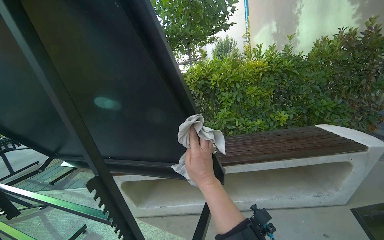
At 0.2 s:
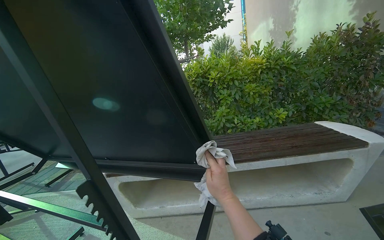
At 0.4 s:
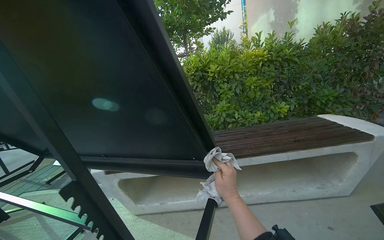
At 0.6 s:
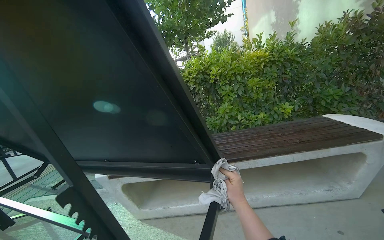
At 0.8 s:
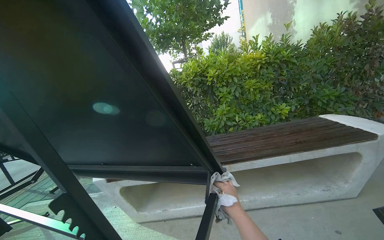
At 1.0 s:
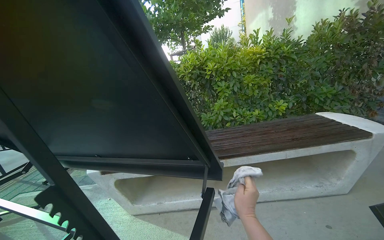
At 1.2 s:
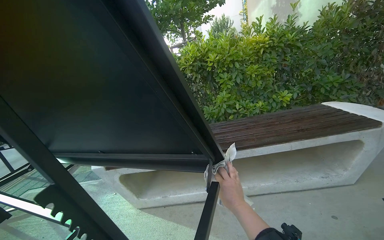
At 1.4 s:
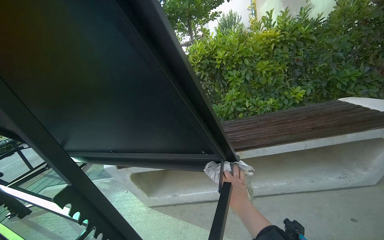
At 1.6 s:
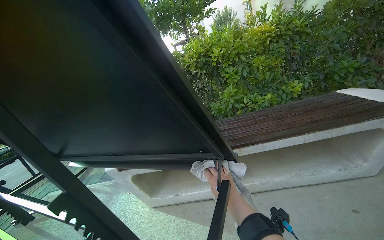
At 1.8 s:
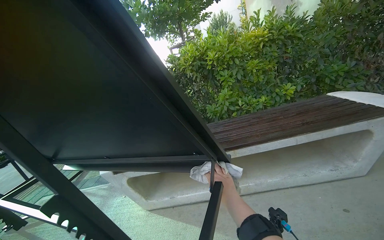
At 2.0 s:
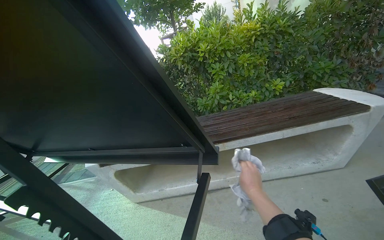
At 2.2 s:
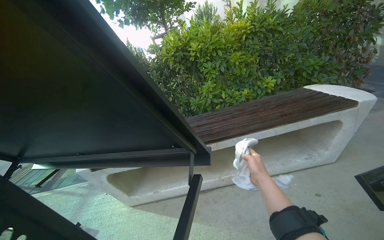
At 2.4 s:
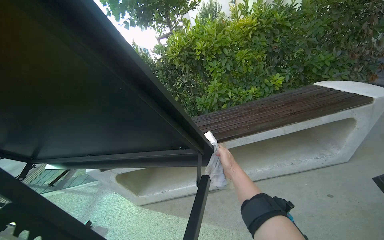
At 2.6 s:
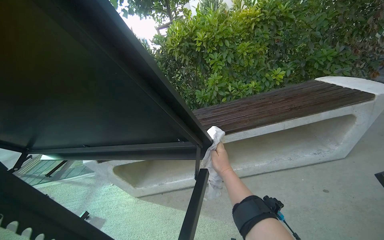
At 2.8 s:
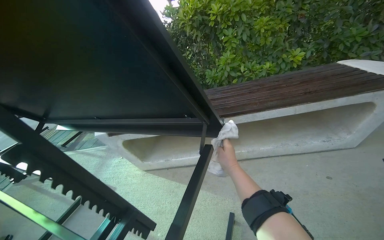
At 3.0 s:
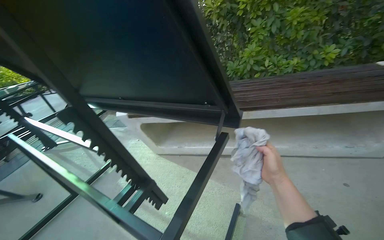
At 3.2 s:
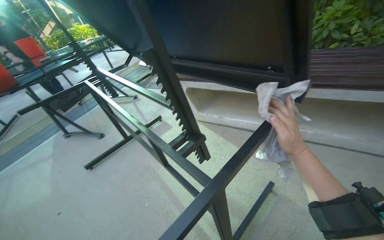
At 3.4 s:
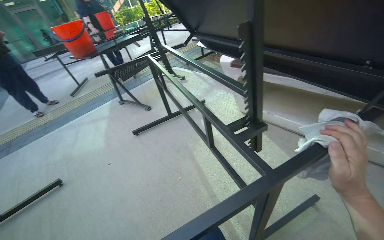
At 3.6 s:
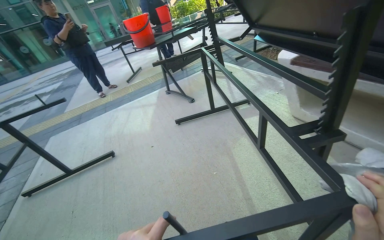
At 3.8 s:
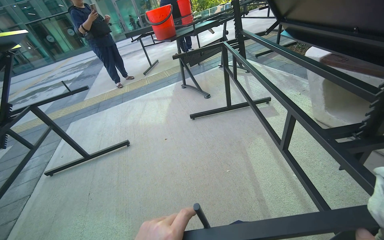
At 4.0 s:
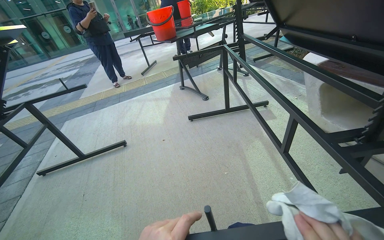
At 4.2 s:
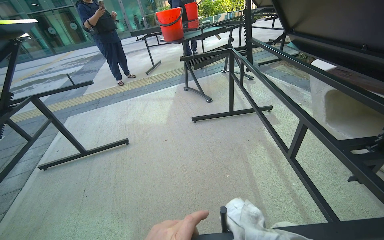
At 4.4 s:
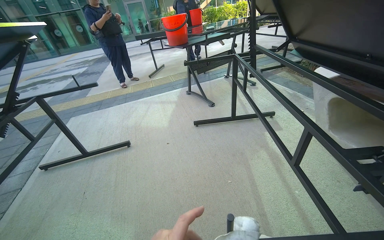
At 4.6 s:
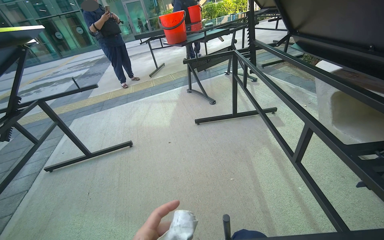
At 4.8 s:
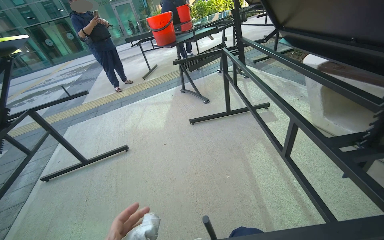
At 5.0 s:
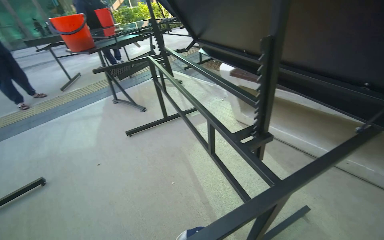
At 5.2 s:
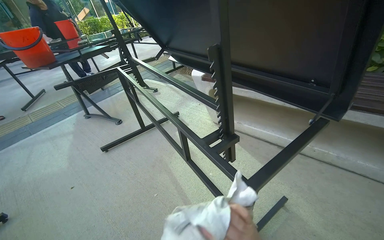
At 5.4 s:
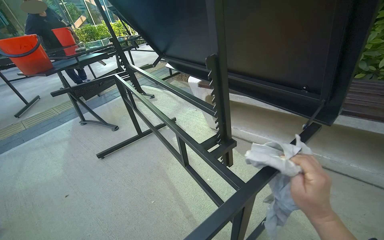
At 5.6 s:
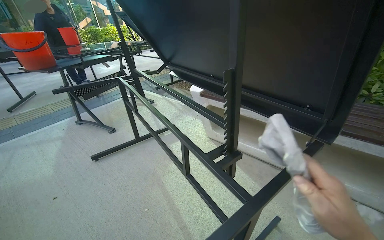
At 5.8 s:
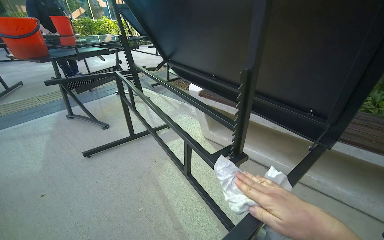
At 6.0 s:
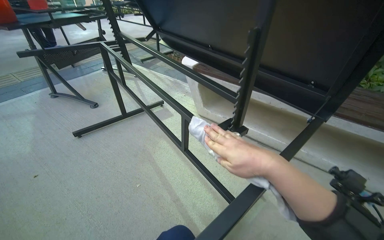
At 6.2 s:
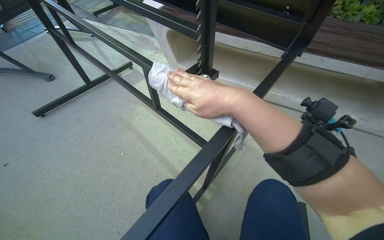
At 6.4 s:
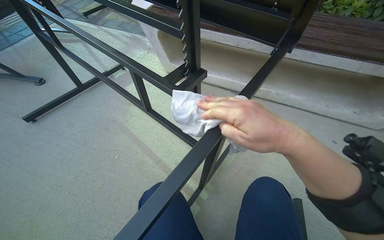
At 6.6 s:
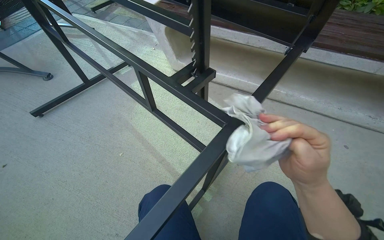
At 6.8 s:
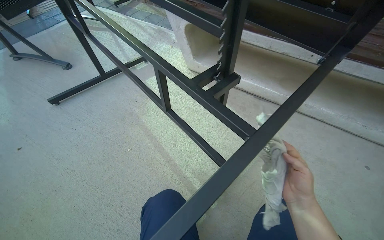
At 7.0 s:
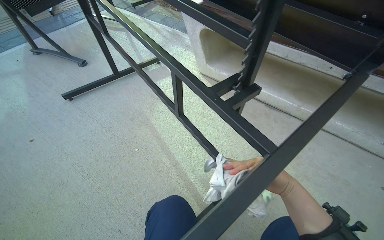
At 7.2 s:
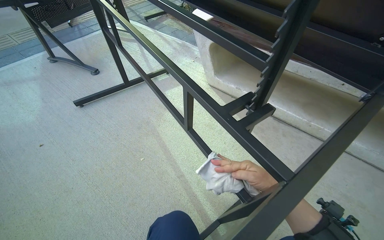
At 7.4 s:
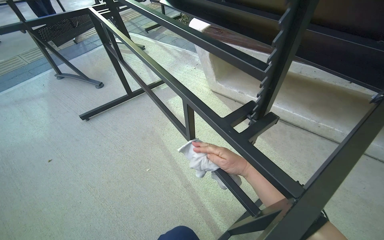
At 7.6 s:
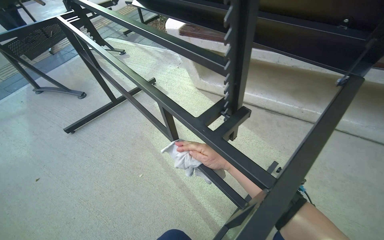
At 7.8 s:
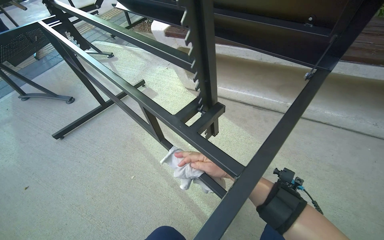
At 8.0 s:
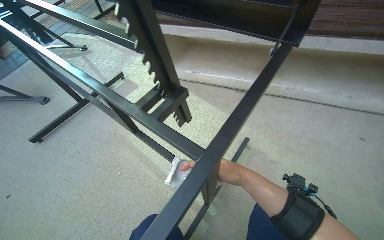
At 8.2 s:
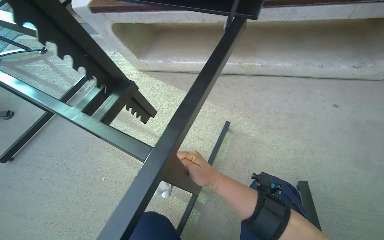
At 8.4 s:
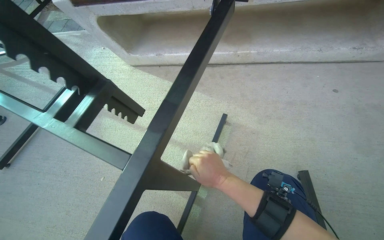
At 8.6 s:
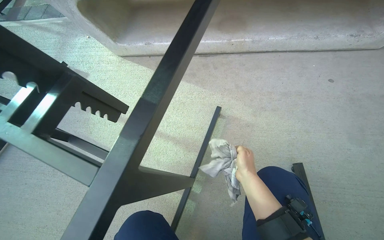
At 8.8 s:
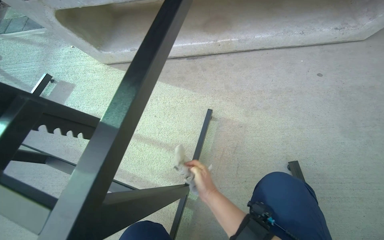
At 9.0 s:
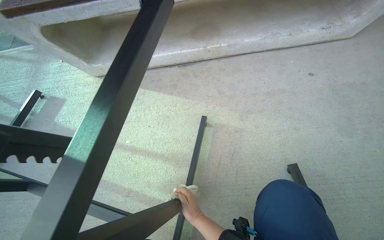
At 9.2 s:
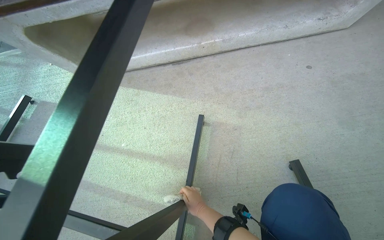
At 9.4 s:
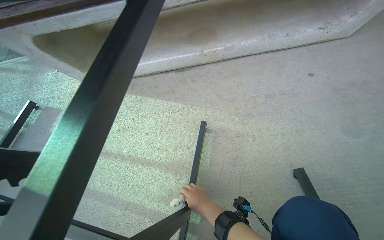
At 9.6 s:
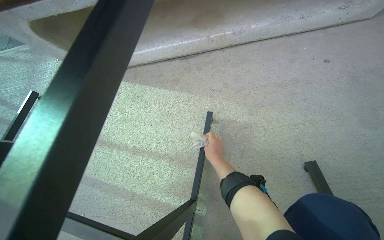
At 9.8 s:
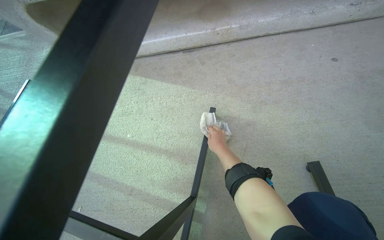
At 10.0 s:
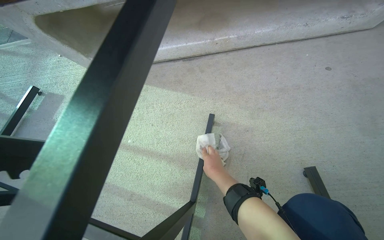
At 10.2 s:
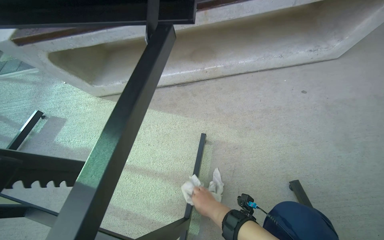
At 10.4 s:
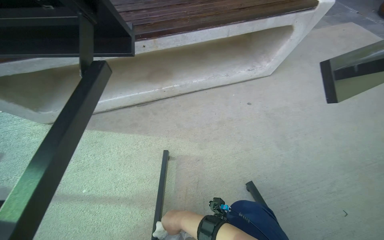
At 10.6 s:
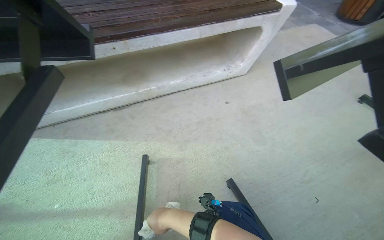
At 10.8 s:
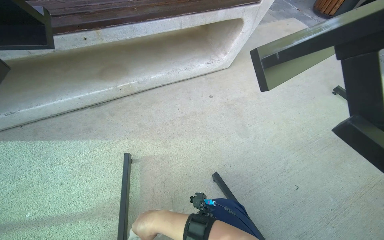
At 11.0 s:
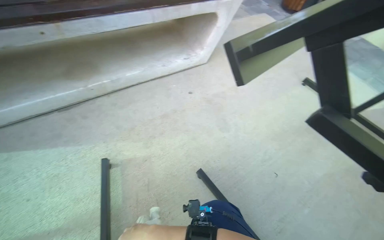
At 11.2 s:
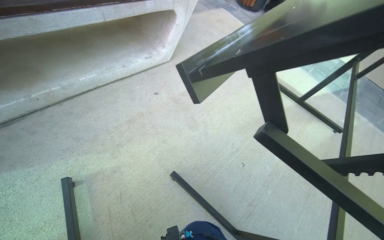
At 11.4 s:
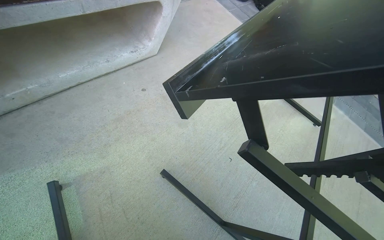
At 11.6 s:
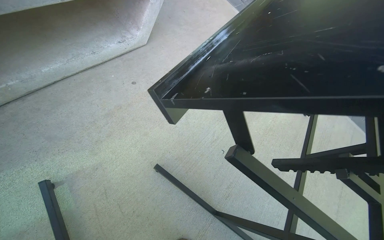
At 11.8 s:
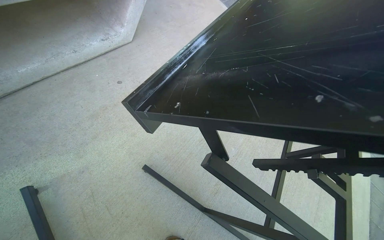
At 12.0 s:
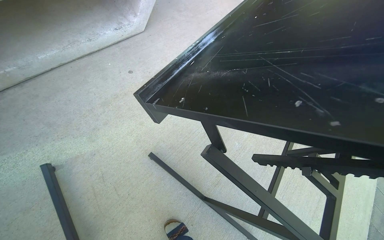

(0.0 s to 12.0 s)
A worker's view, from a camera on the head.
Job: wiping surfaces.
The whole recording: Wiping outdoor table frame. The worker wipes the frames of several outdoor tables with a cloth.
0.0 s - 1.6 s: The right hand moves down the picture, approximately 15 cm.
1.6 s - 3.0 s: The camera pitches downward, by some 15 degrees. The right hand moves left and right over some 10 cm, changing direction 2 times.
3.0 s - 4.4 s: The wearer's head swings some 50 degrees to the left. The view tilts some 15 degrees downward.
4.4 s - 6.0 s: The head rotates approximately 40 degrees to the right.
6.0 s - 7.6 s: The right hand moves farther from the camera, approximately 20 cm, and goes up the picture and returns, about 5 cm each way.
7.6 s - 9.0 s: The head rotates approximately 35 degrees to the right. The view tips downward by approximately 15 degrees.
9.0 s - 10.4 s: The view tips upward by approximately 10 degrees. The right hand moves some 20 cm up the picture and comes back.

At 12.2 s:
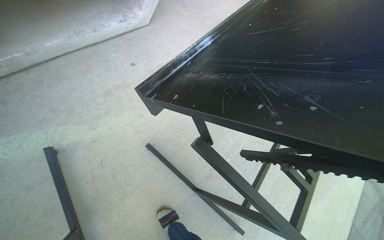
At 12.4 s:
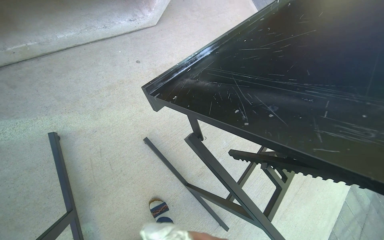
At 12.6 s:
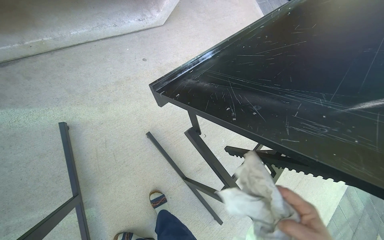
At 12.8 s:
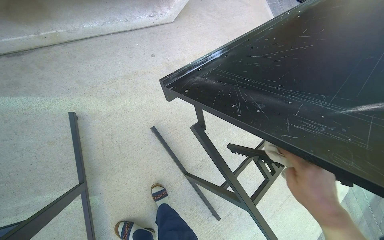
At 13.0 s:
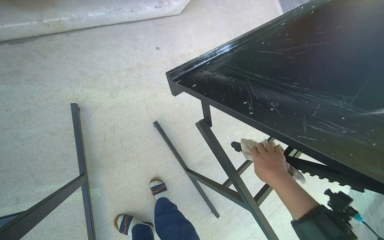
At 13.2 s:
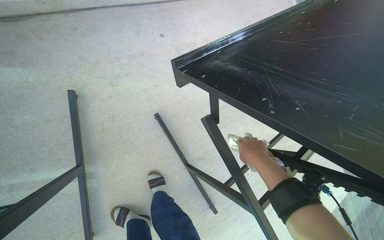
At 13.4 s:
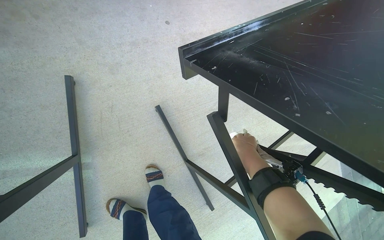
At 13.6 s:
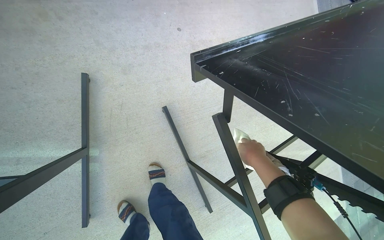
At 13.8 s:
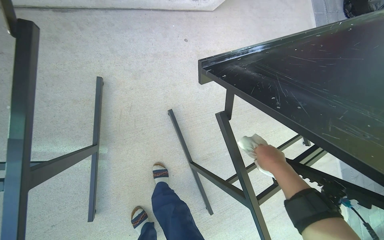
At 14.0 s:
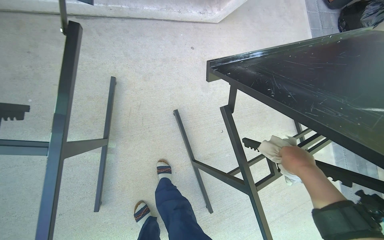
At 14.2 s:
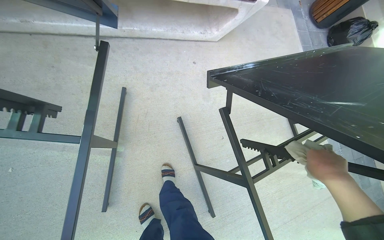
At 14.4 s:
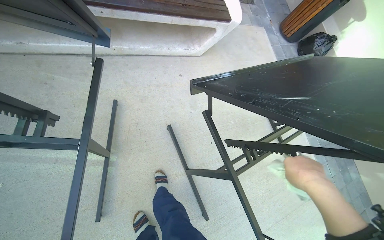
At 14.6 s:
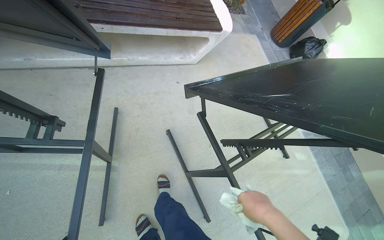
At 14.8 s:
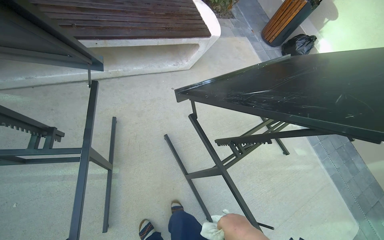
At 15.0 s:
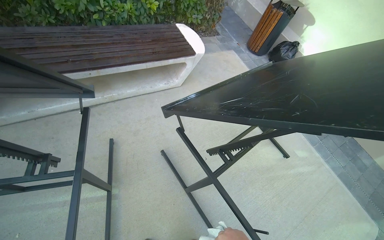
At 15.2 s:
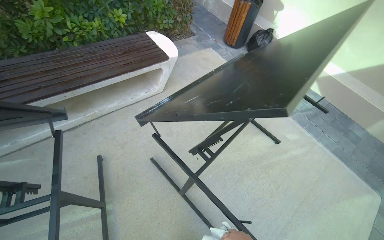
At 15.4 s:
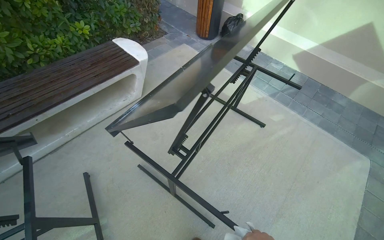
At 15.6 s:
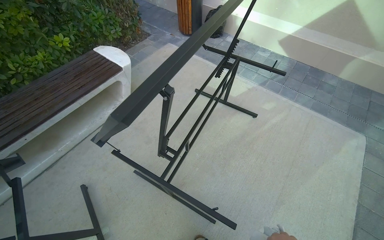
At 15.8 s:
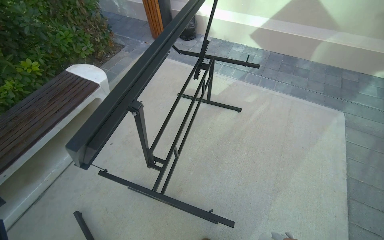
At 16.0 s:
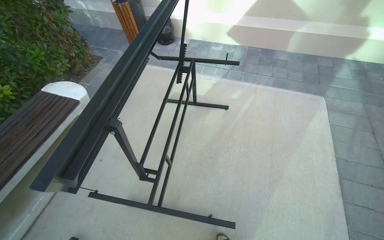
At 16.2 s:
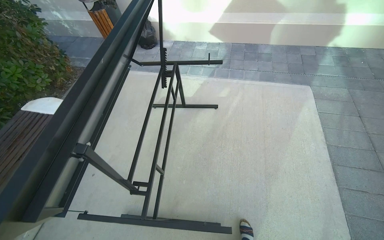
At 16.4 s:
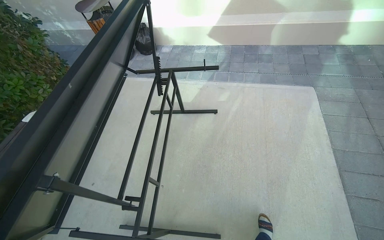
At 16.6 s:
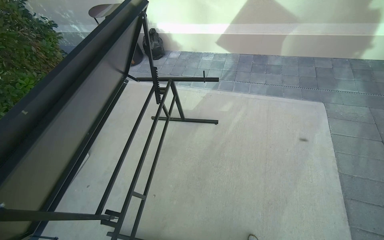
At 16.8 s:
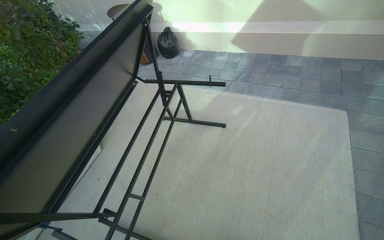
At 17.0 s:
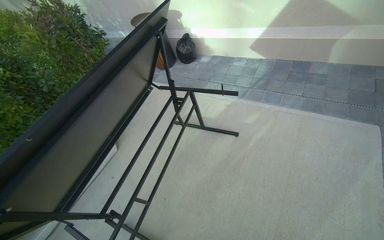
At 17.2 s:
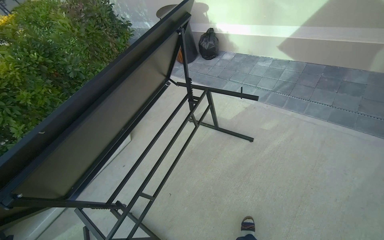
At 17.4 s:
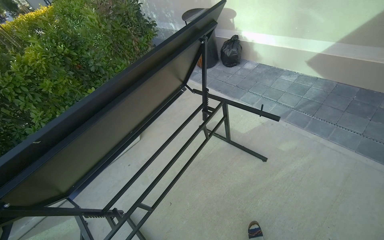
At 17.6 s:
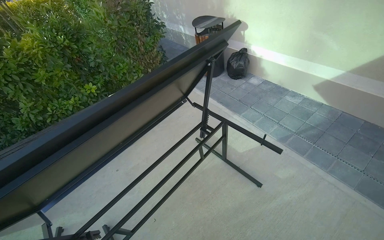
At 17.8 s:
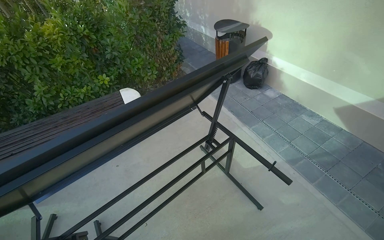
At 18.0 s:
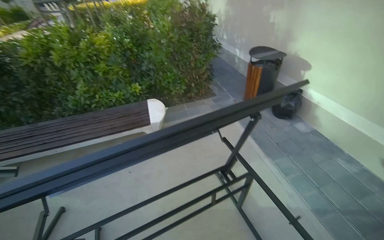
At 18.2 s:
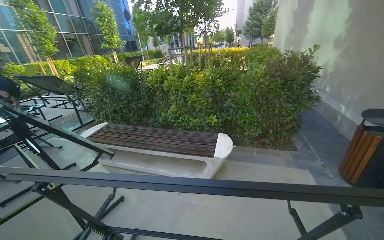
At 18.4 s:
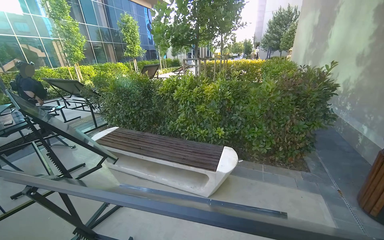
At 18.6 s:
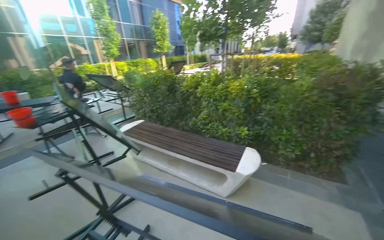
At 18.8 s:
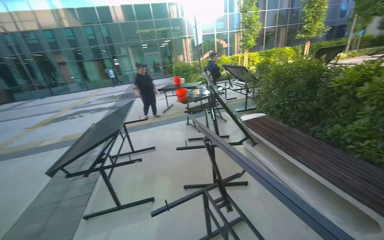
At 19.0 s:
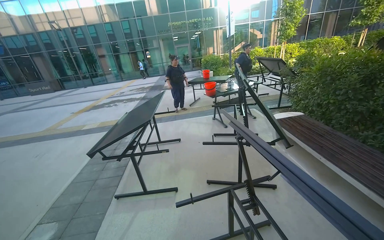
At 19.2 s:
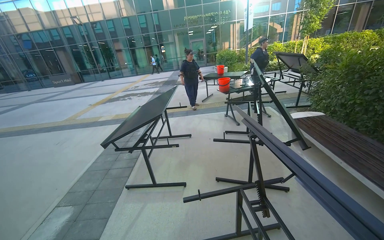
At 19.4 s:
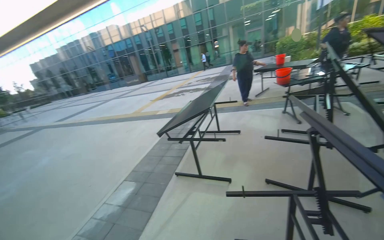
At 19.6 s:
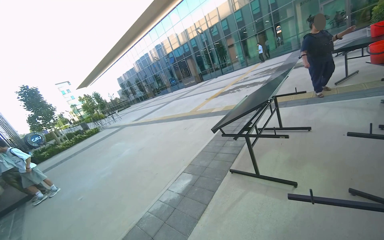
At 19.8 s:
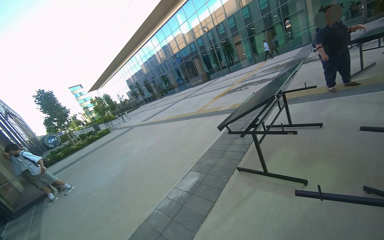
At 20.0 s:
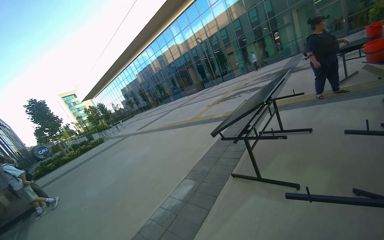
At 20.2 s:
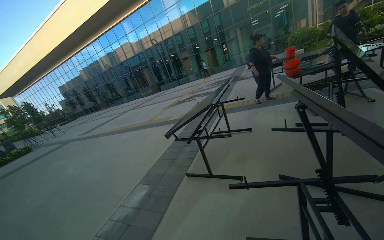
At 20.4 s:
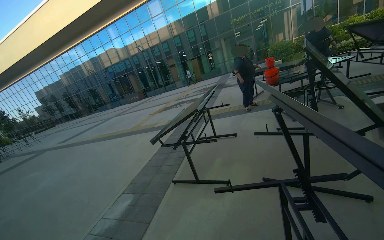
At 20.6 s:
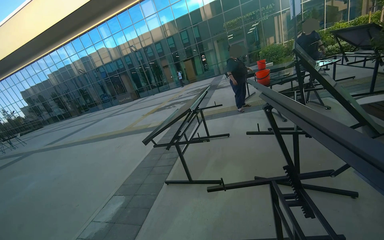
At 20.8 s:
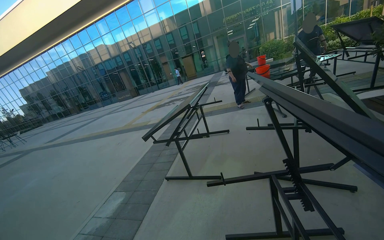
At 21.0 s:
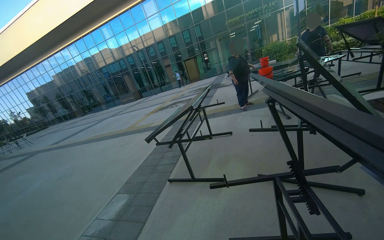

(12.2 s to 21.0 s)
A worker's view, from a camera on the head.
Job: wiping surfaces.
The whole recording: Wiping outdoor table frame. The worker wipes the frames of several outdoor tables with a cloth.
13.6 s - 15.2 s: The head travels some 60 cm. The view tips upward by about 30 degrees.
15.2 s - 16.6 s: The camera travels some 60 cm. The scene turns some 40 degrees counterclockwise in the picture.
16.6 s - 18.0 s: The camera travels some 50 cm. The head rotates about 55 degrees to the left.
18.0 s - 19.6 s: The wearer's head swings approximately 145 degrees to the left.
19.6 s - 21.0 s: The view pans to the right by some 20 degrees.
